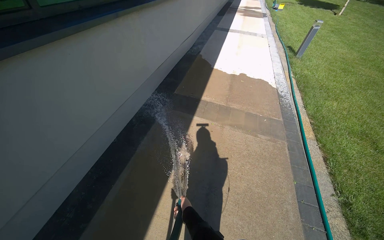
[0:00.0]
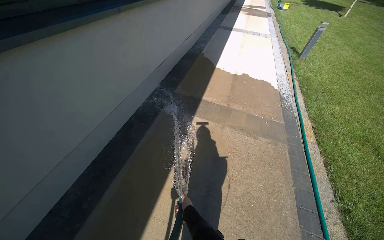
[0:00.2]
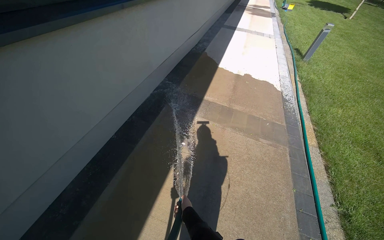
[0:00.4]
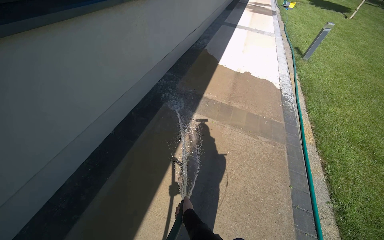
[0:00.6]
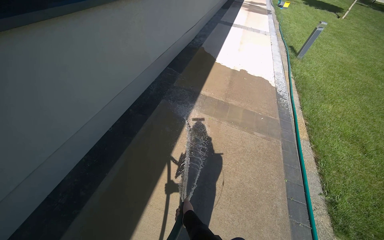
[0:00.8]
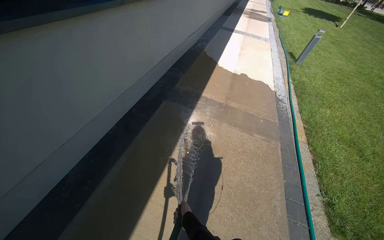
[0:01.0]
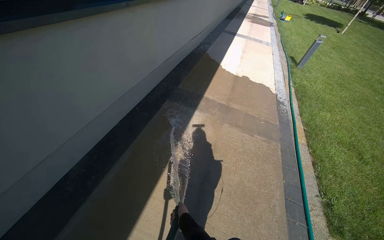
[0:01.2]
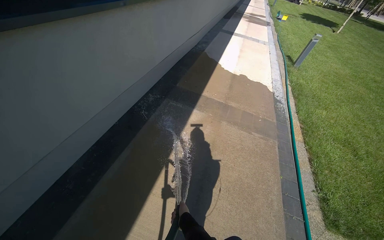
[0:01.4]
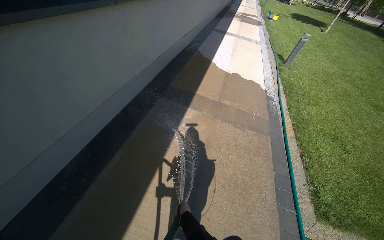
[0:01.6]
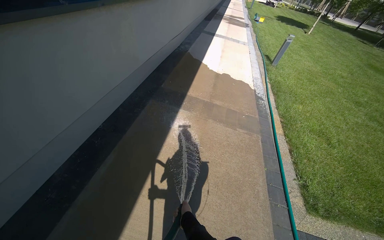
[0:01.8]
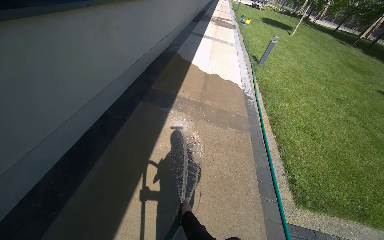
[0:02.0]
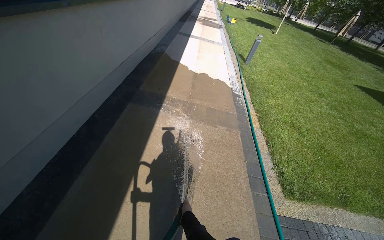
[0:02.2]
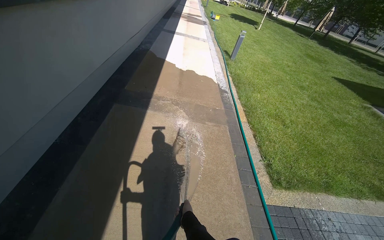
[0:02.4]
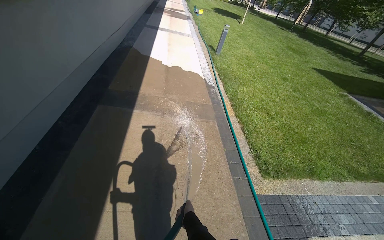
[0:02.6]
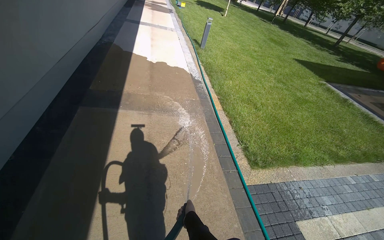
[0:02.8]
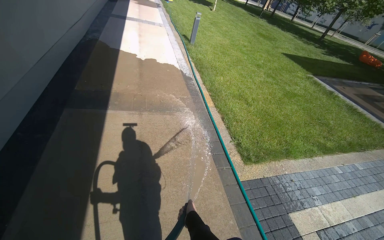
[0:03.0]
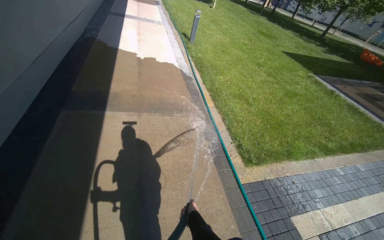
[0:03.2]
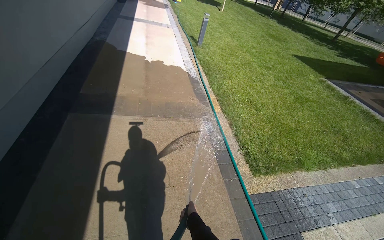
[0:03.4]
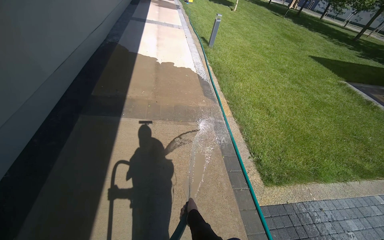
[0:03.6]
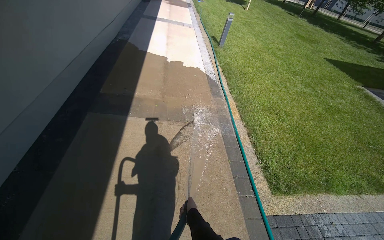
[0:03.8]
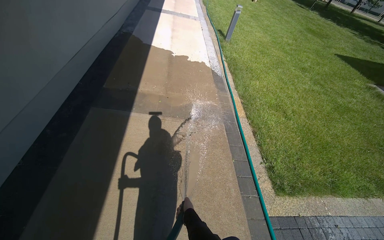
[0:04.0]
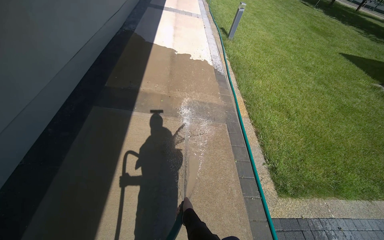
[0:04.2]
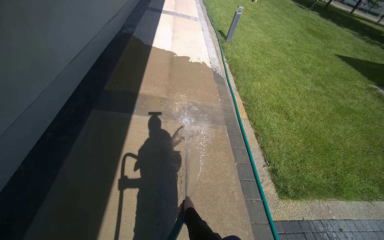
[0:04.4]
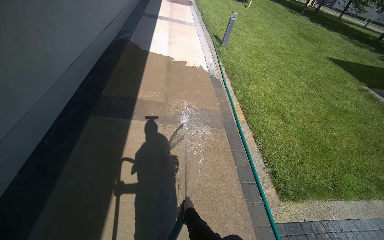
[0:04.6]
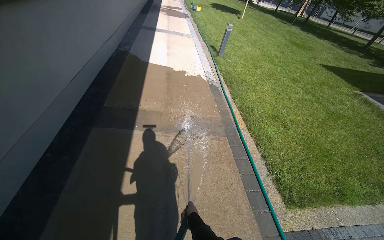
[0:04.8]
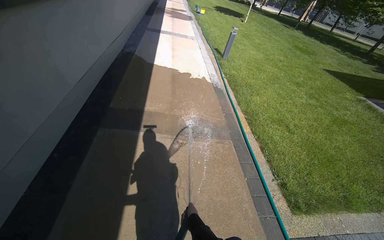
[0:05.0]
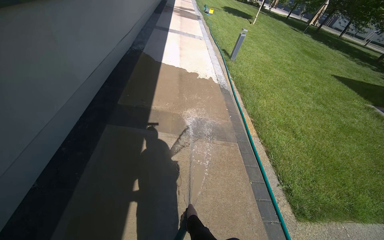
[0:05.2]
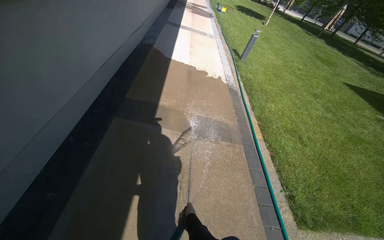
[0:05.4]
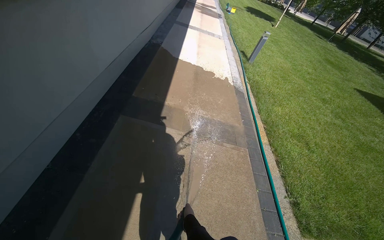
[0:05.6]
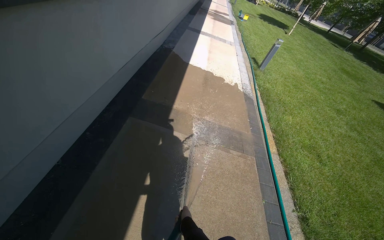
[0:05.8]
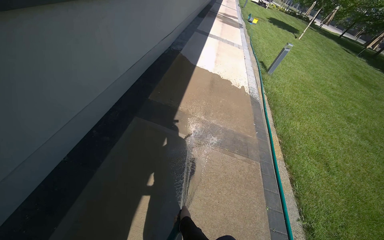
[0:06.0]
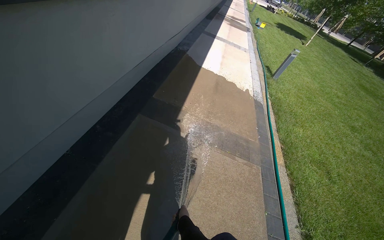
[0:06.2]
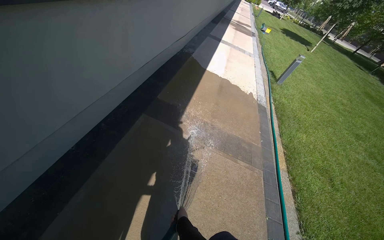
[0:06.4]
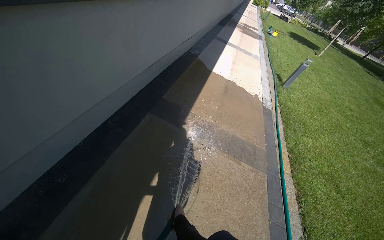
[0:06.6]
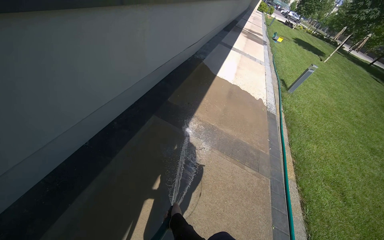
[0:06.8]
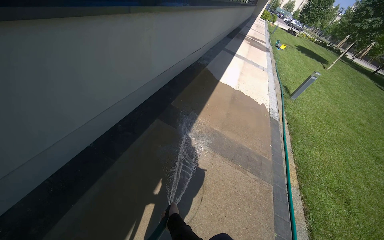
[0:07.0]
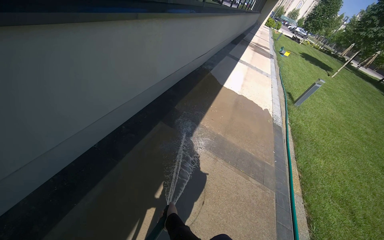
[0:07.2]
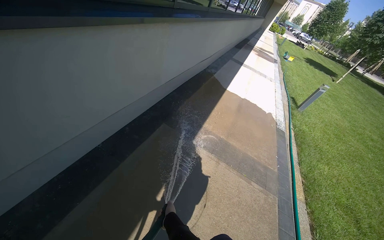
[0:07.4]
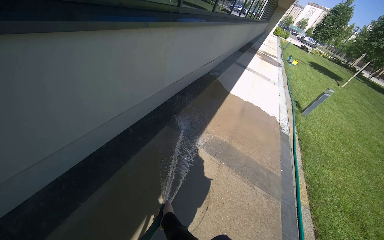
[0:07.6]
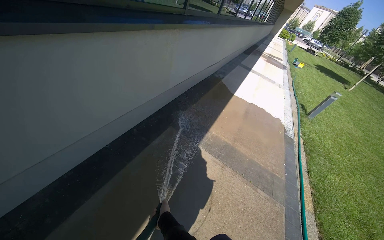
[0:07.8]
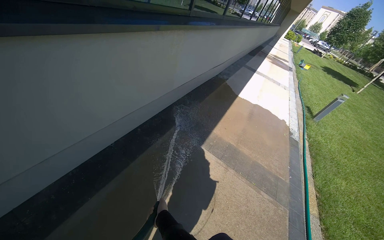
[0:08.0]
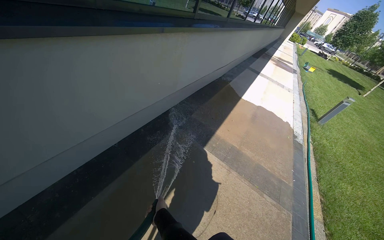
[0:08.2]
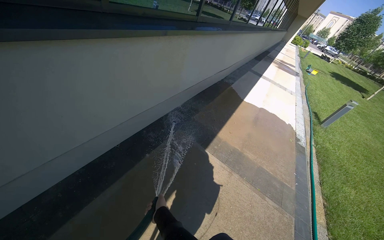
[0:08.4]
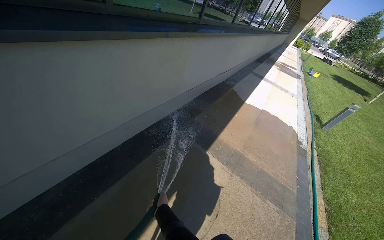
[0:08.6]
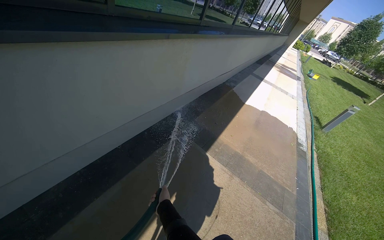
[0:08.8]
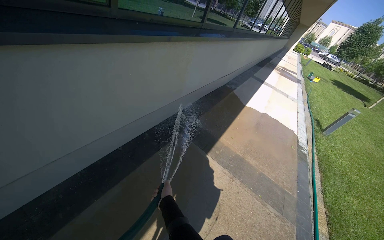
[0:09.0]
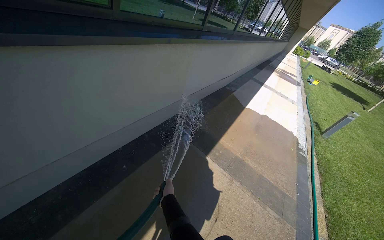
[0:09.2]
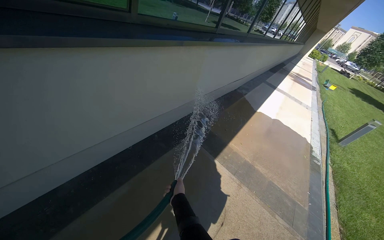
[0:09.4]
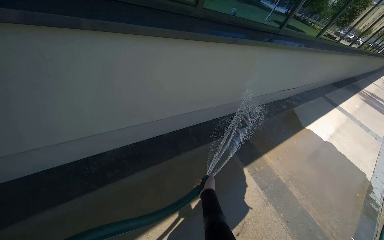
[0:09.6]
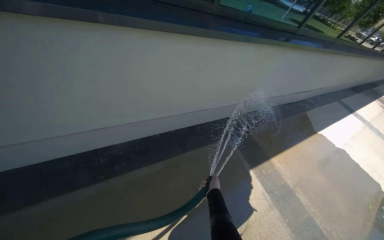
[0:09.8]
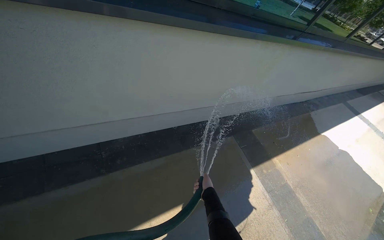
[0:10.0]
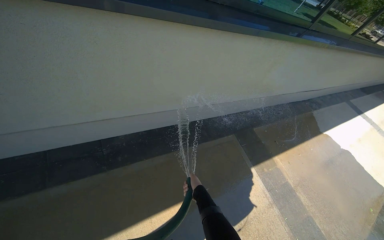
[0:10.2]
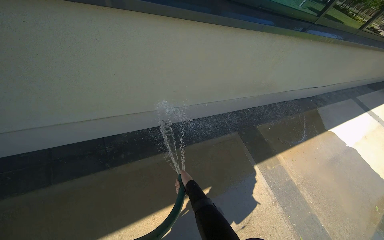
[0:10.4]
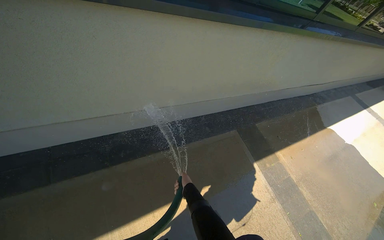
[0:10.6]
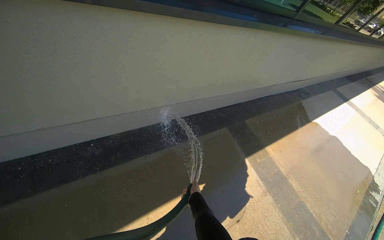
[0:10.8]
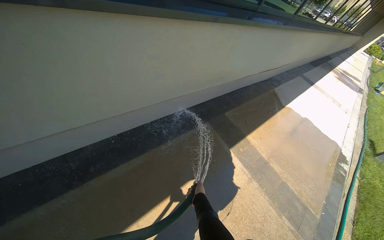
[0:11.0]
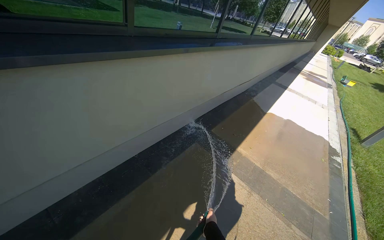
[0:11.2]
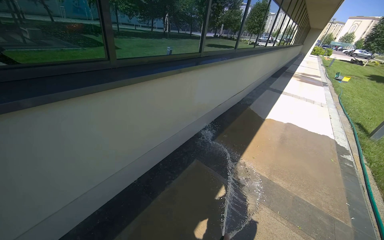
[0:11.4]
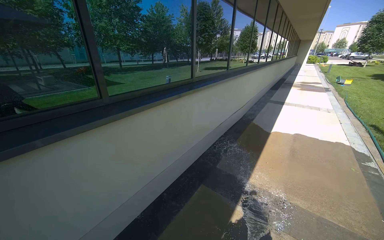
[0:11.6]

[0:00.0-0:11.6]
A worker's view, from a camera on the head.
Job: sweeping floor.
The whole recording: Rinsing concrete ground. The worker rinses the concrete ground with a hose.
0:01.4 to 0:02.8: The wearer's head swings approximately 30 degrees to the right.
0:08.8 to 0:10.2: The head turns to the left by some 30 degrees. The left hand moves farther from the camera, some 10 cm.
0:10.2 to 0:11.6: The view tips upward by about 20 degrees. Everything in view rotates some 35 degrees counterclockwise.

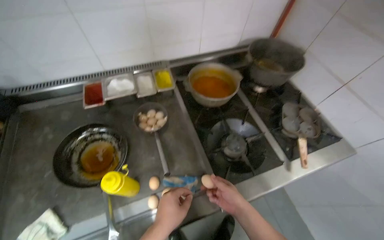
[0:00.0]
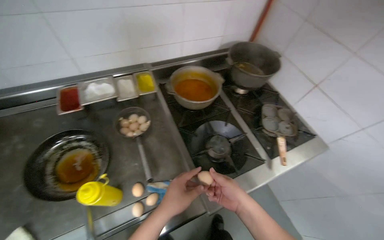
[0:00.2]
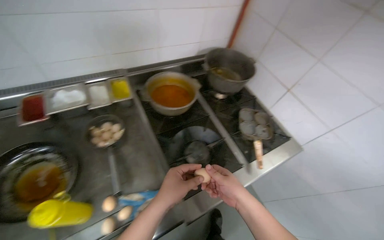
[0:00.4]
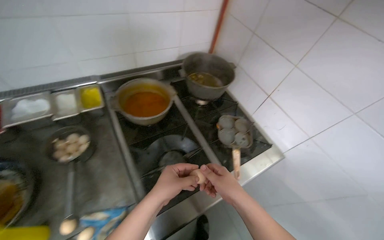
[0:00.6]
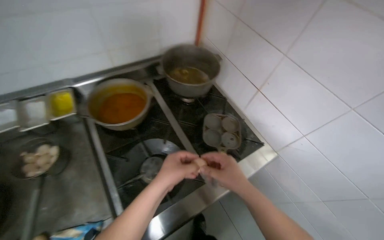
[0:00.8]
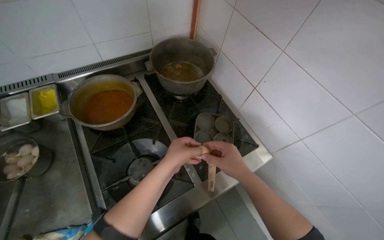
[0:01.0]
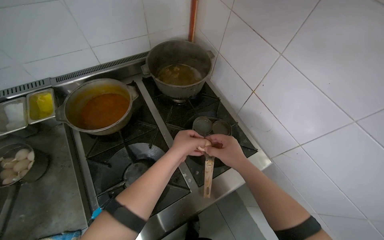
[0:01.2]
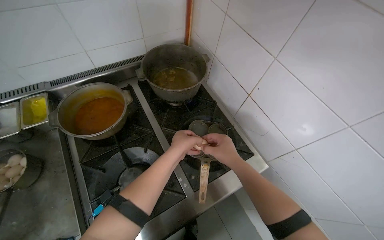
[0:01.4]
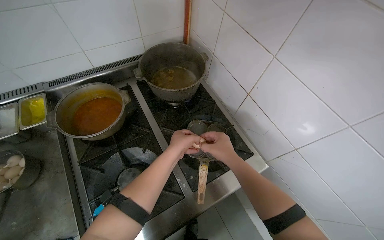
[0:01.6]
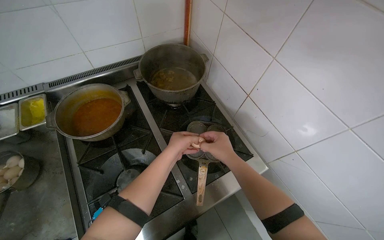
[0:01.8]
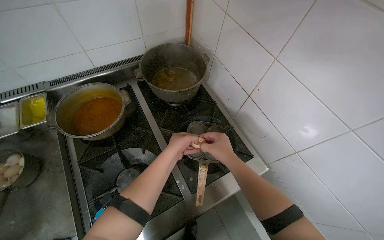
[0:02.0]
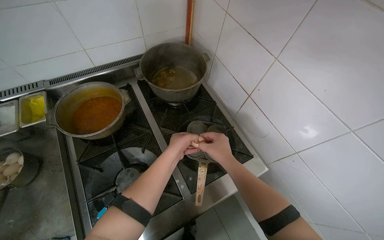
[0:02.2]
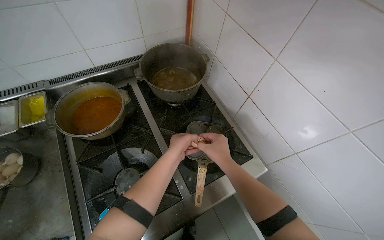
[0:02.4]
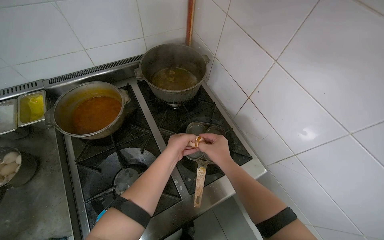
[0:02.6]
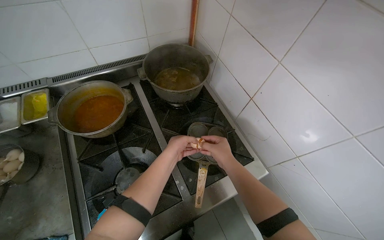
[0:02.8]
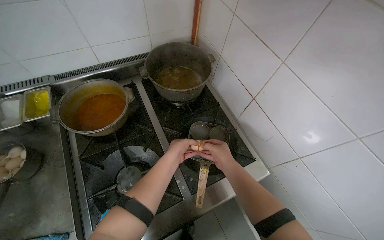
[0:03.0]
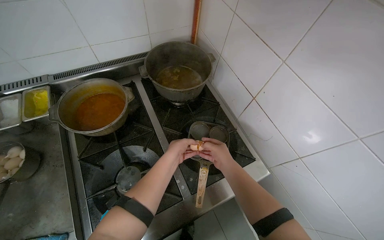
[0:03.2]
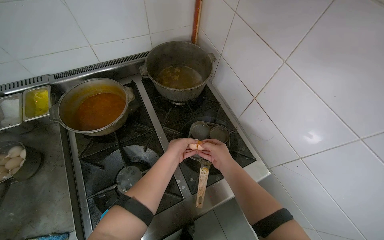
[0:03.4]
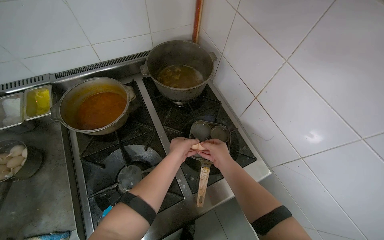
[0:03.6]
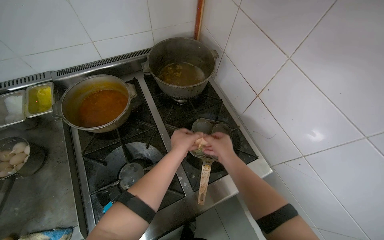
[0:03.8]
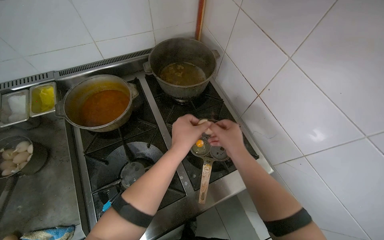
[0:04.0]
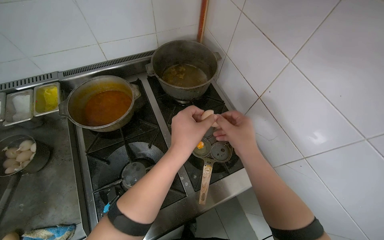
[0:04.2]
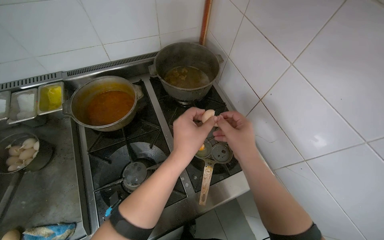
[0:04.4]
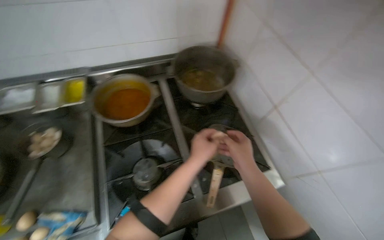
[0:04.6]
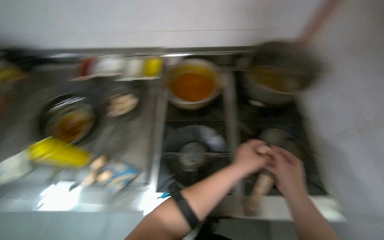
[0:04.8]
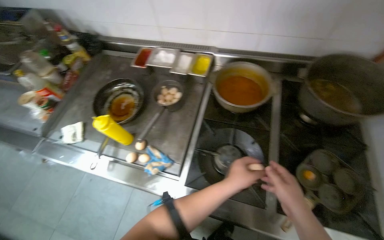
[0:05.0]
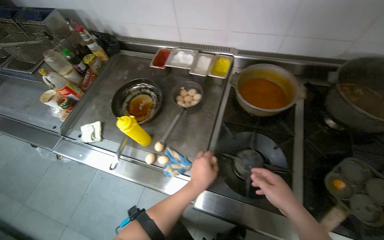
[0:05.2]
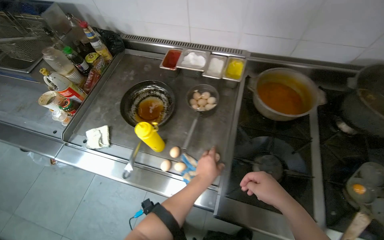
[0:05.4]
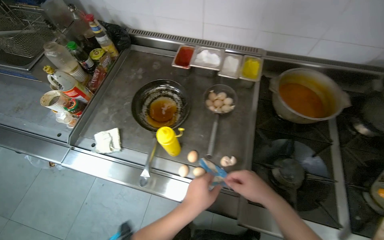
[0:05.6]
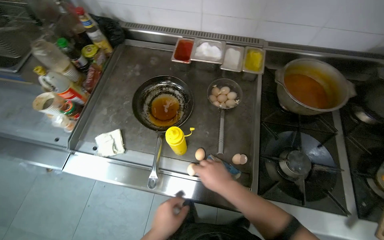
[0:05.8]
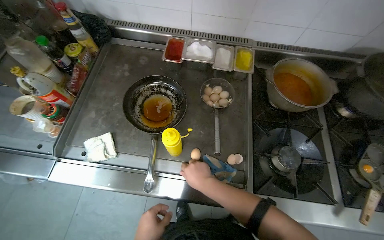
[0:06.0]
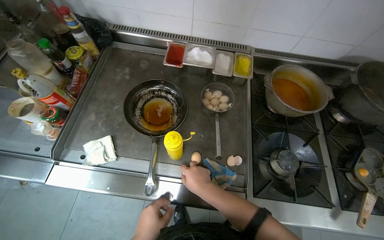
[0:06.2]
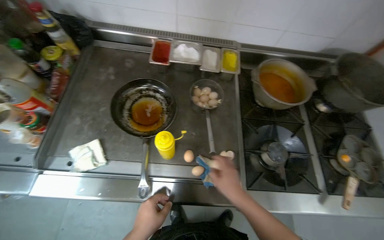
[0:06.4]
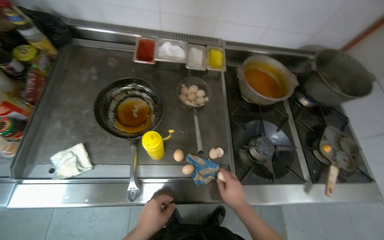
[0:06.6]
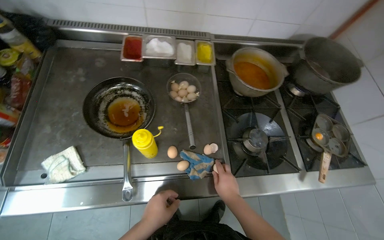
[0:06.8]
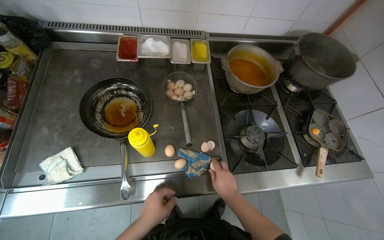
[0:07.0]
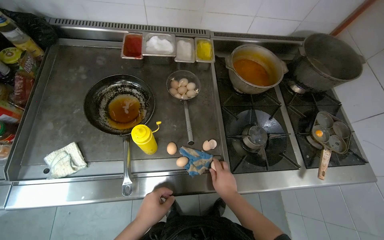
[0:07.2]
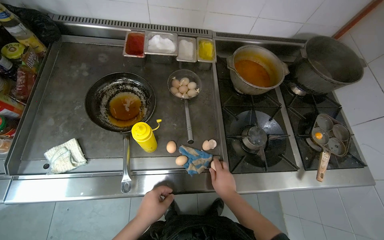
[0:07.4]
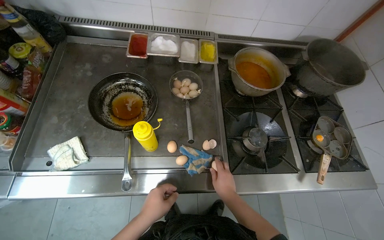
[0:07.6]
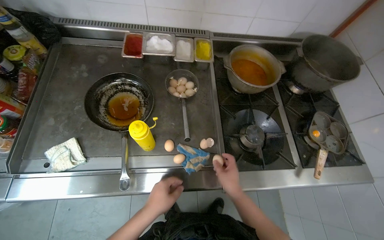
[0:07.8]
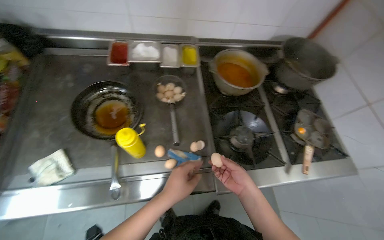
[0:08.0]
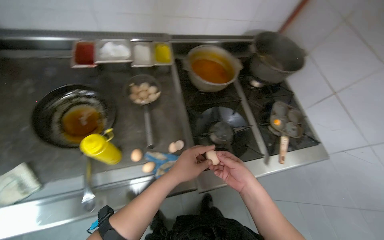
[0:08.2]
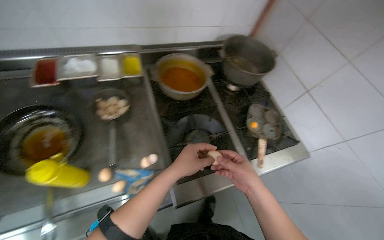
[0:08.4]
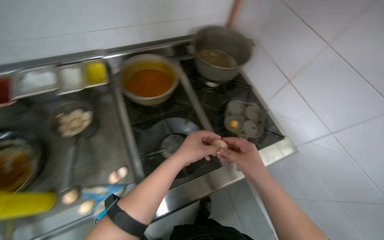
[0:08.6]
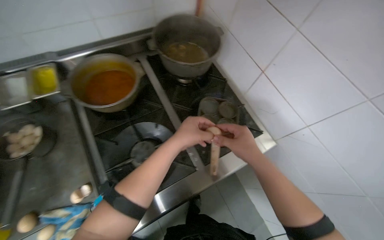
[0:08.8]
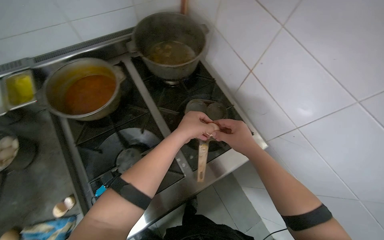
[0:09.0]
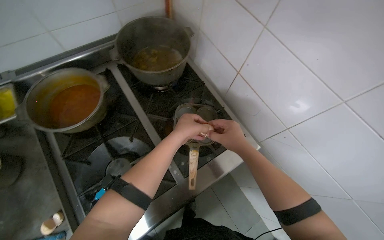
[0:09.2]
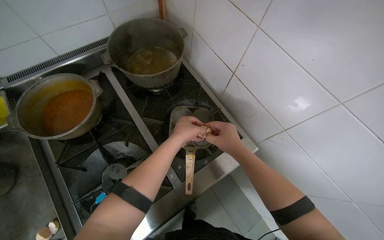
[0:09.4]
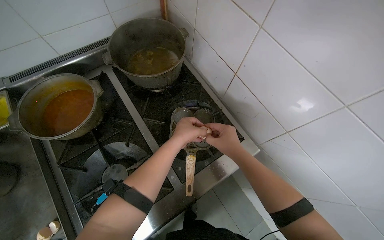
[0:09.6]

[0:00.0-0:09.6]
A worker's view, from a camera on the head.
Job: cooking food.
The whole recording: Cracking eggs into pan. The worker cracks multiple eggs into a multi-compartment pan on the stove.
0:00.0 to 0:01.6: The camera travels approximately 50 cm.
0:01.6 to 0:03.2: The hands are busy where they are.
0:03.2 to 0:04.8: The wearer's head swings some 30 degrees to the left.
0:04.8 to 0:06.4: The wearer moves to the left, some 50 cm.
0:06.4 to 0:08.0: Both hands travel together to the right, some 15 cm.
0:08.0 to 0:09.6: The camera is carried approximately 60 cm. The scene rotates counterclockwise by roughly 25 degrees.
